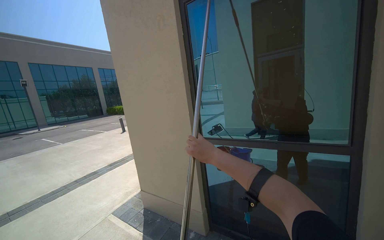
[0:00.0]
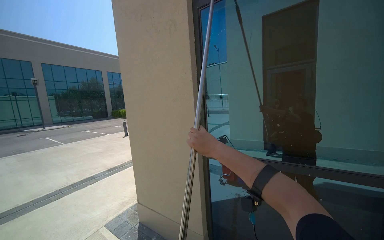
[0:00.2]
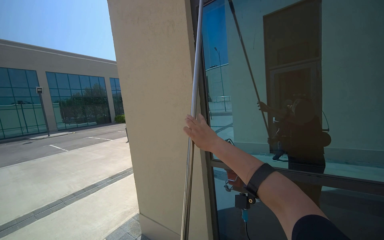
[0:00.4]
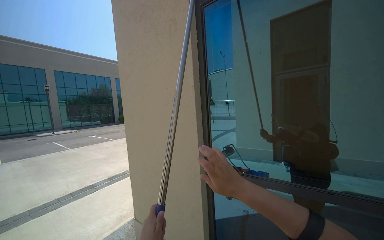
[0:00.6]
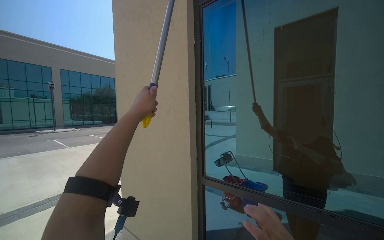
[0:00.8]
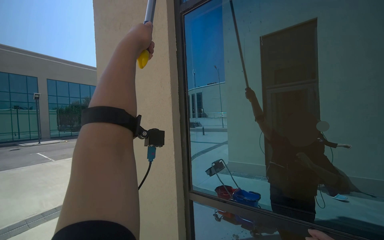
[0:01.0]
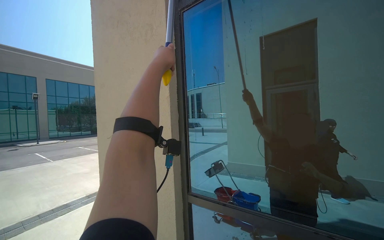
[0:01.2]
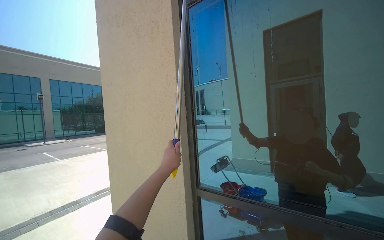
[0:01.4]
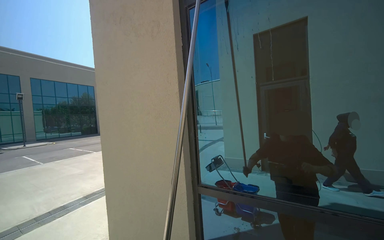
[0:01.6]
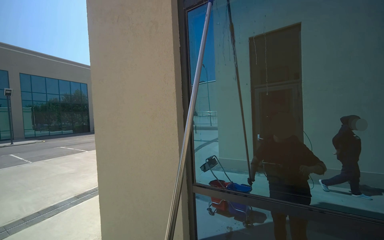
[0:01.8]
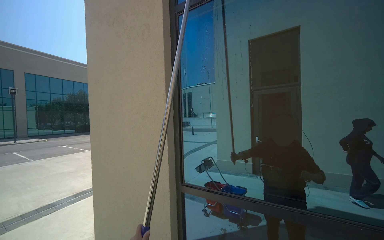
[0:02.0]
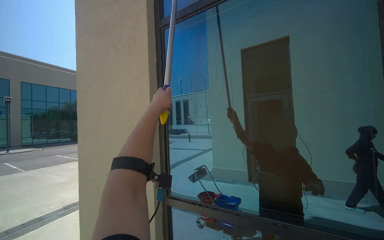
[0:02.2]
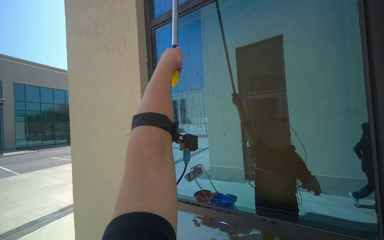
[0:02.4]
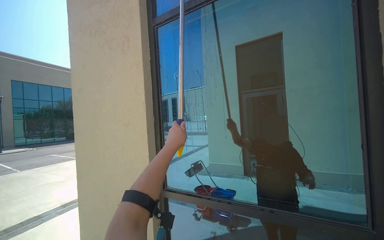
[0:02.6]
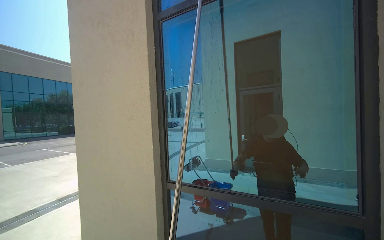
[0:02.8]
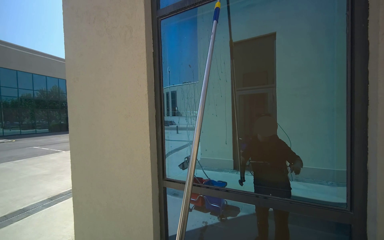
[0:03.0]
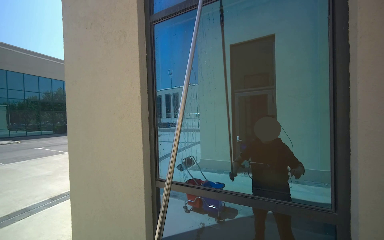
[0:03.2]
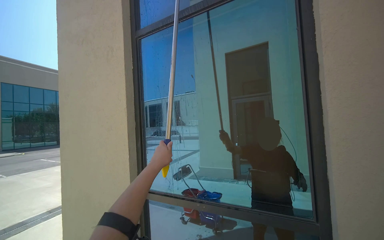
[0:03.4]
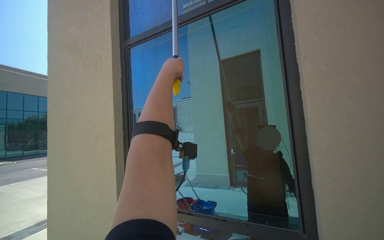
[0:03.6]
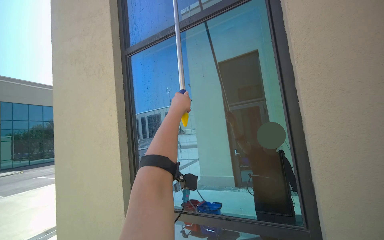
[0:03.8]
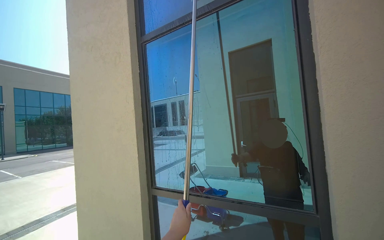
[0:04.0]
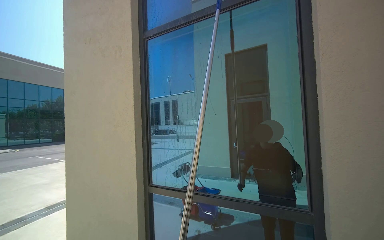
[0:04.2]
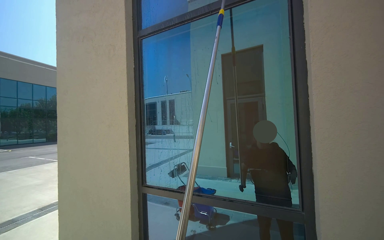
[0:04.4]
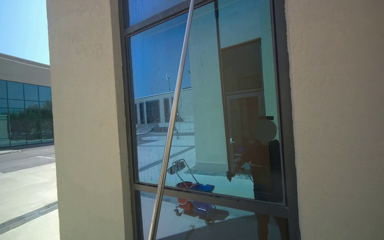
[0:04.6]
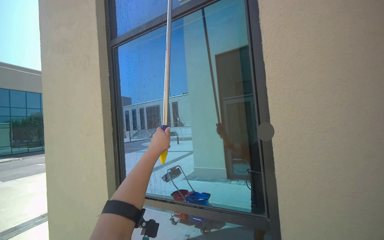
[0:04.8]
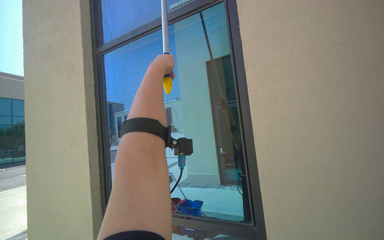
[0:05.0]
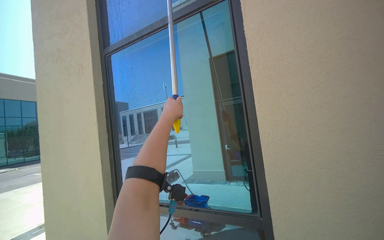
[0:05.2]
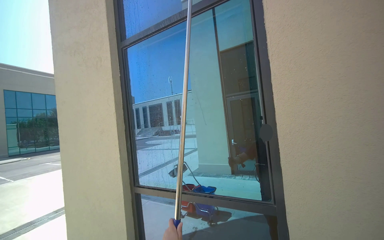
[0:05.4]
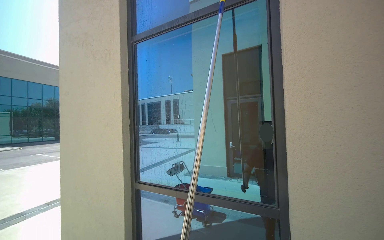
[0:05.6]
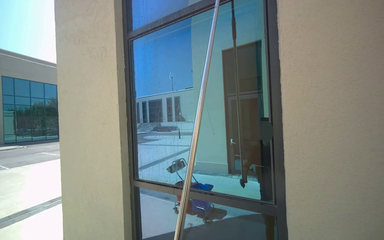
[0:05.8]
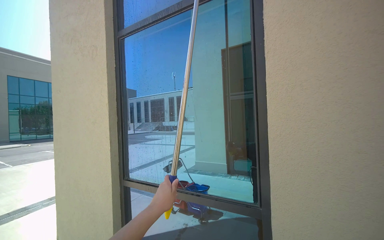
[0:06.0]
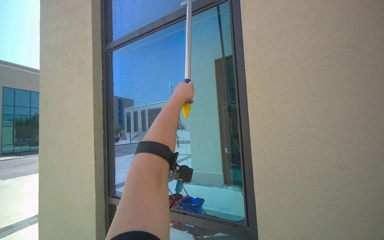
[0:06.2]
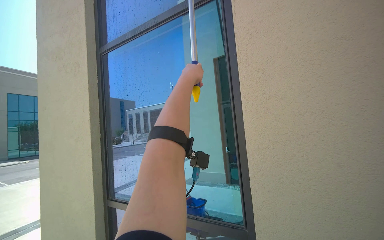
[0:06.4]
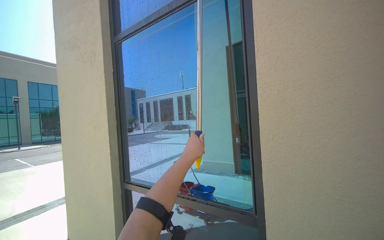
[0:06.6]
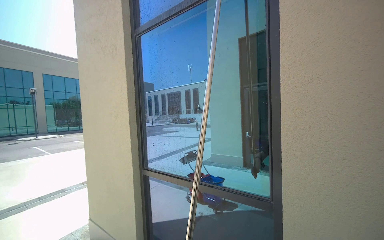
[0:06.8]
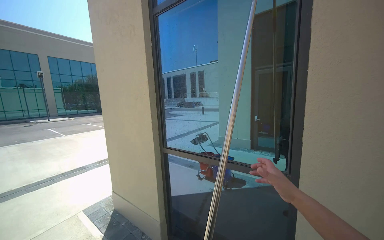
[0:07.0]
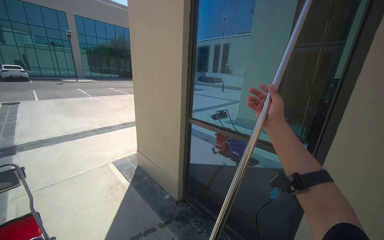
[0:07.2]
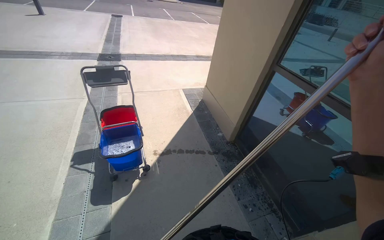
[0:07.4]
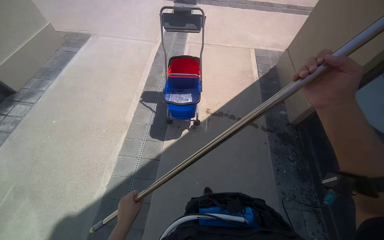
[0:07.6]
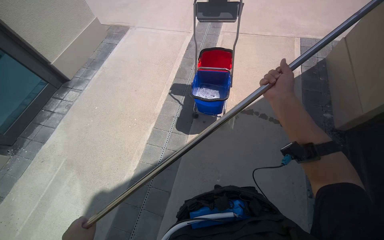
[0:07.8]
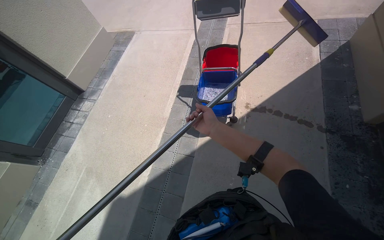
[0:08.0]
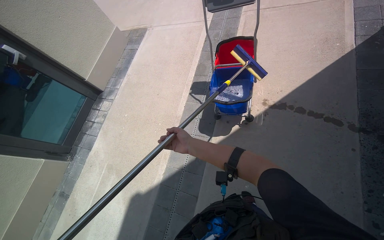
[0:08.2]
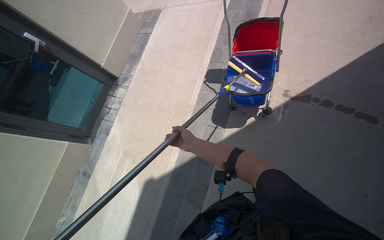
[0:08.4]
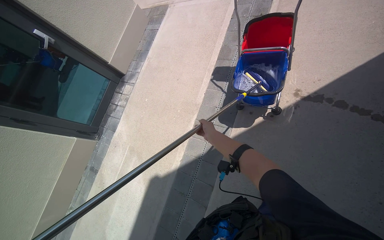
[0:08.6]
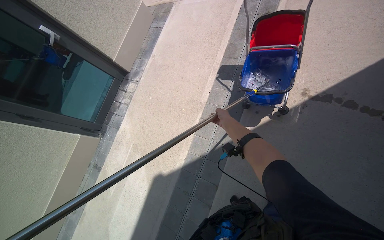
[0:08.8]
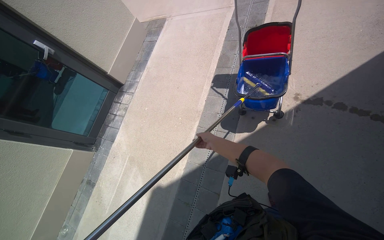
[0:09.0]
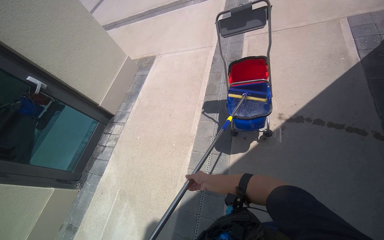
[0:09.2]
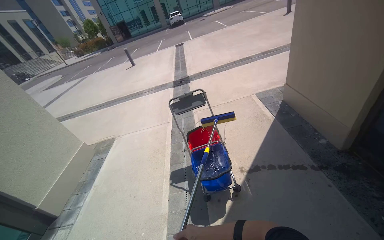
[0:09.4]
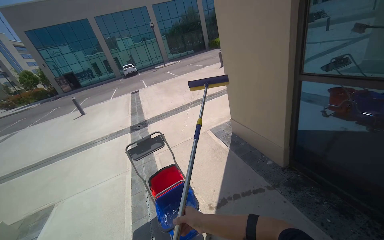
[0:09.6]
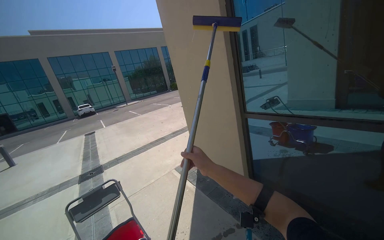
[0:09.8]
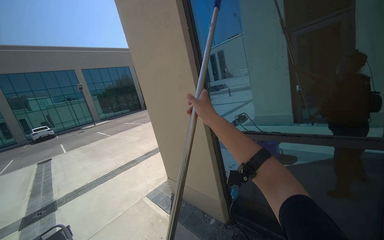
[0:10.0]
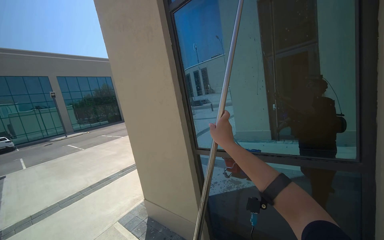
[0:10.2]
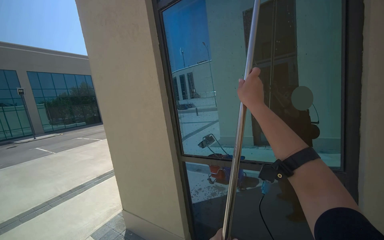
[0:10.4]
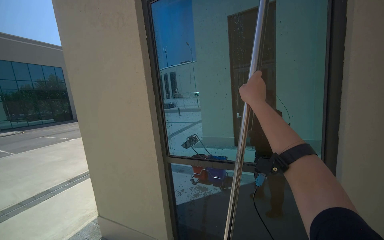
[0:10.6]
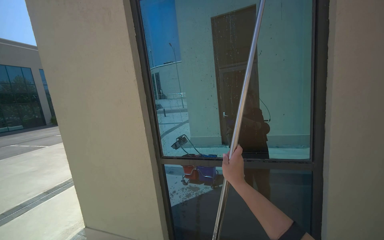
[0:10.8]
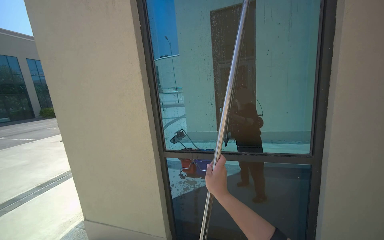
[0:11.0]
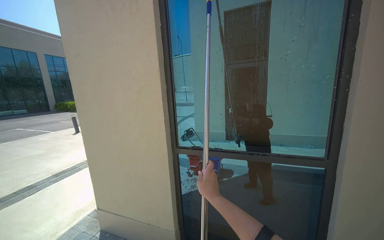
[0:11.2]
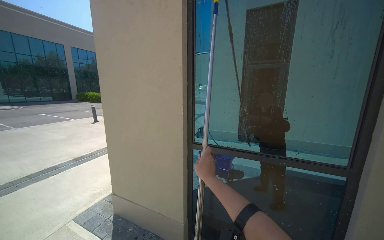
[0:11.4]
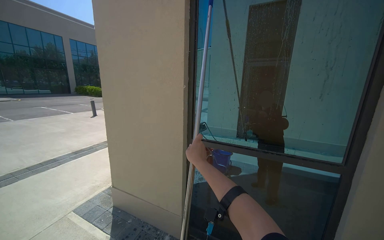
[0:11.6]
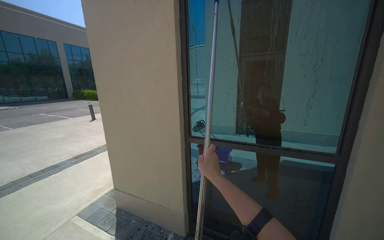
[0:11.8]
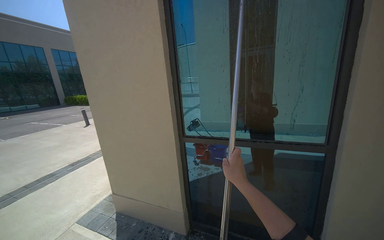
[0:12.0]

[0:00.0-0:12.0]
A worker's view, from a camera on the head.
Job: cleaning kitchen.
The whole recording: Cleaning building windows. The worker scrubs the building windows with a long-handled squeegee, frequently dipping it into a bucket.
0:00.0 to 0:01.6: The head travels approximately 40 cm.
0:06.0 to 0:07.6: The camera travels approximately 40 cm. The head rotates some 70 degrees to the left. The wearer looks approximately 55 degrees further downward.
0:07.6 to 0:09.0: The view pans to the left by about 25 degrees.
0:09.0 to 0:10.4: The wearer looks some 75 degrees further to the right. The view tilts approximately 80 degrees upward.
0:10.4 to 0:12.0: The right hand is displaced down the picture by about 30 cm.

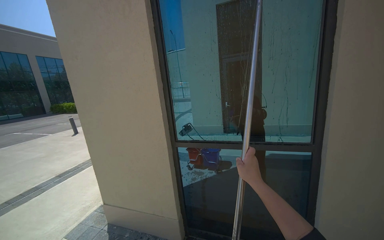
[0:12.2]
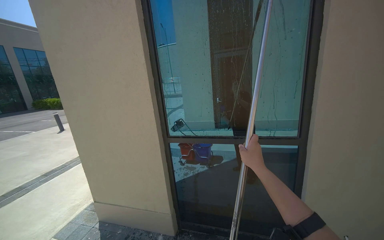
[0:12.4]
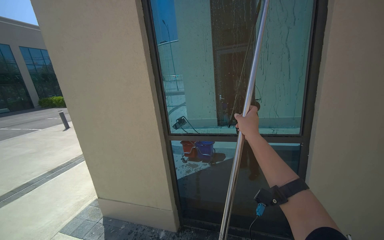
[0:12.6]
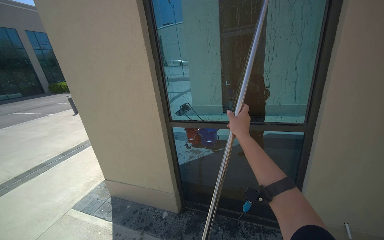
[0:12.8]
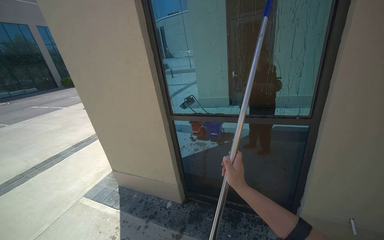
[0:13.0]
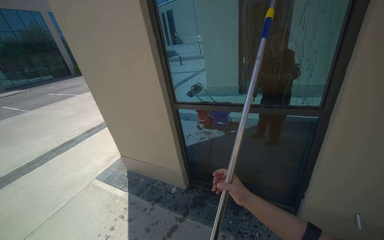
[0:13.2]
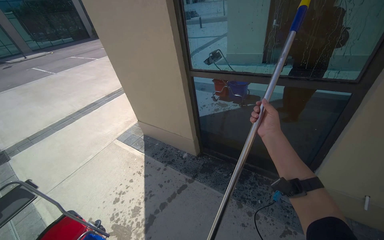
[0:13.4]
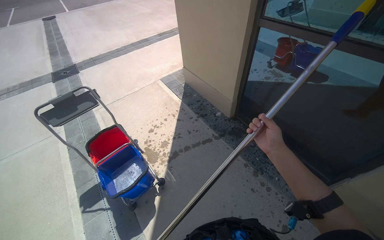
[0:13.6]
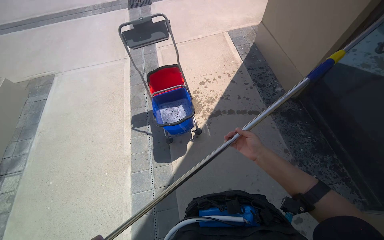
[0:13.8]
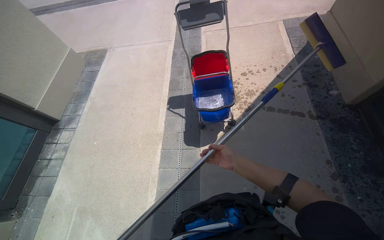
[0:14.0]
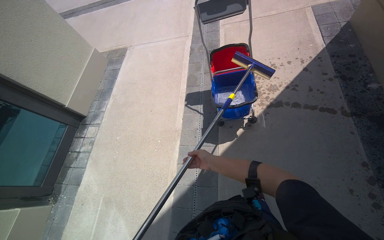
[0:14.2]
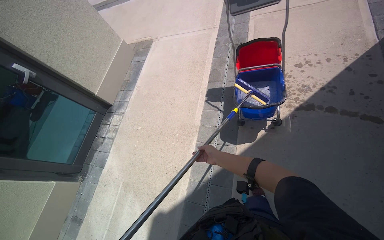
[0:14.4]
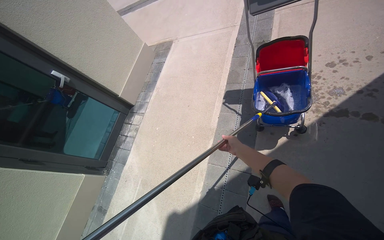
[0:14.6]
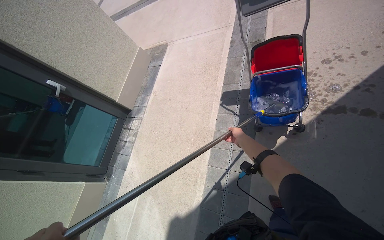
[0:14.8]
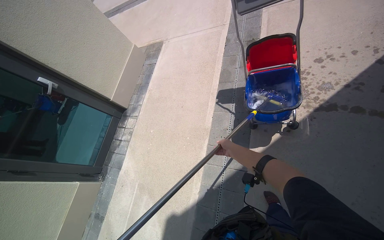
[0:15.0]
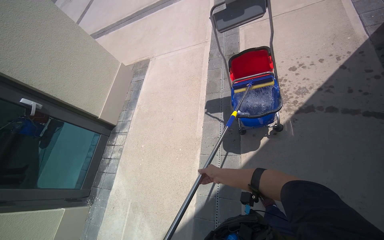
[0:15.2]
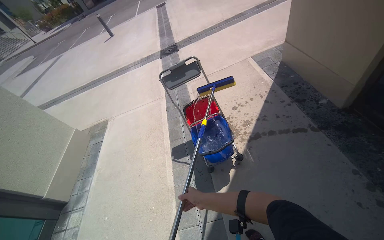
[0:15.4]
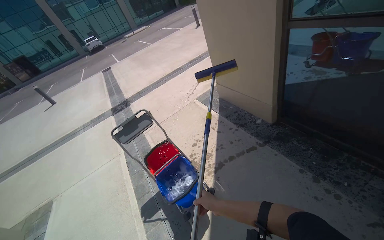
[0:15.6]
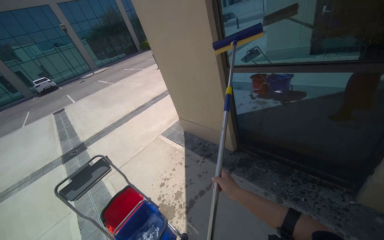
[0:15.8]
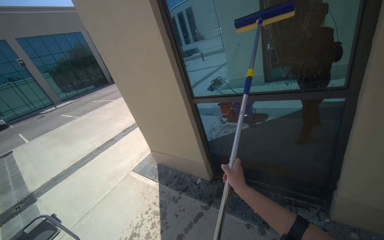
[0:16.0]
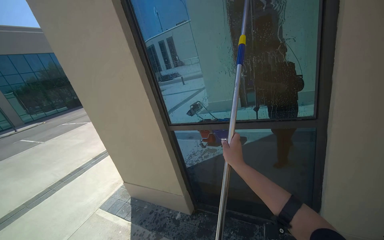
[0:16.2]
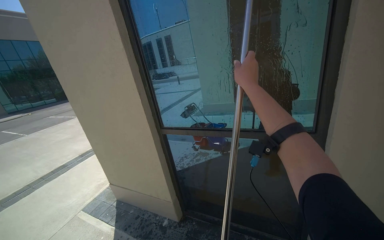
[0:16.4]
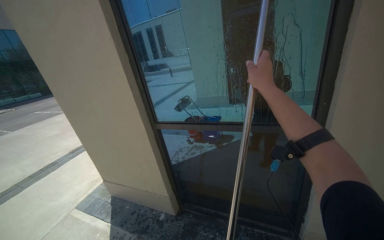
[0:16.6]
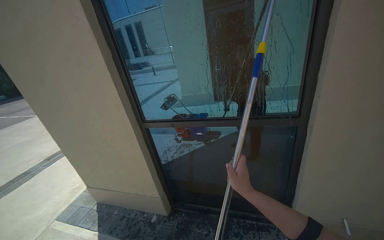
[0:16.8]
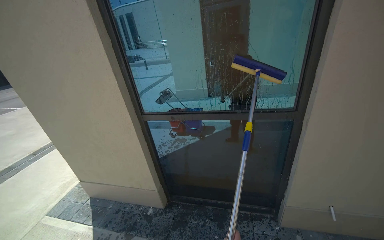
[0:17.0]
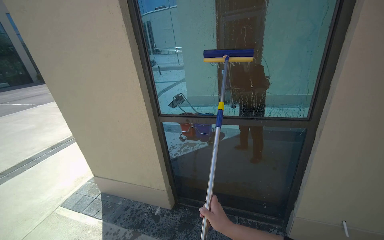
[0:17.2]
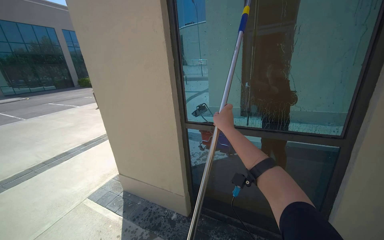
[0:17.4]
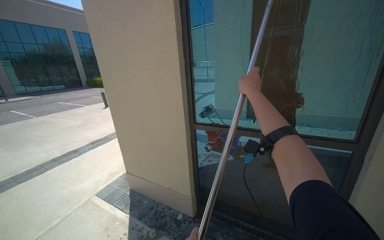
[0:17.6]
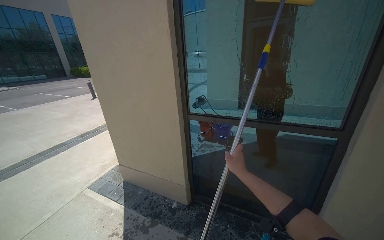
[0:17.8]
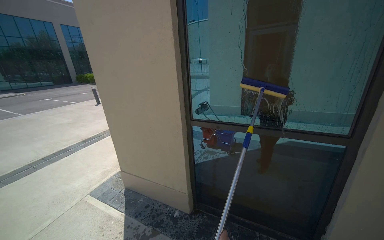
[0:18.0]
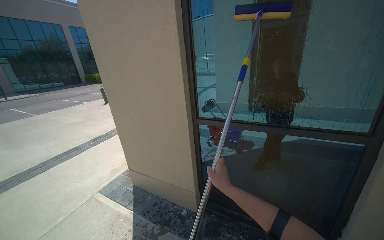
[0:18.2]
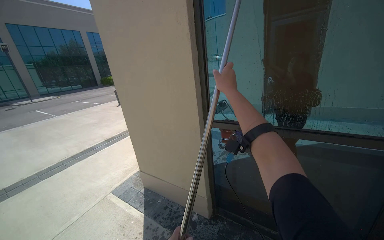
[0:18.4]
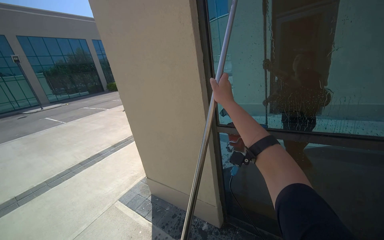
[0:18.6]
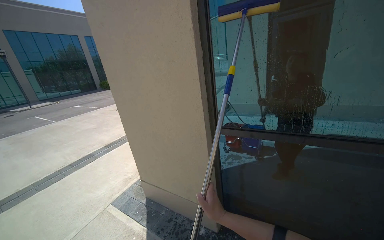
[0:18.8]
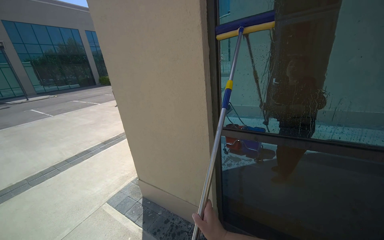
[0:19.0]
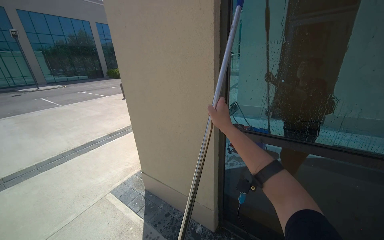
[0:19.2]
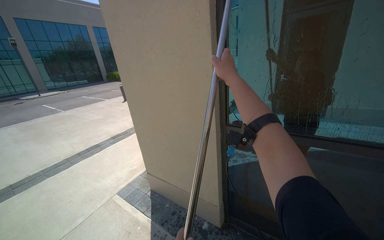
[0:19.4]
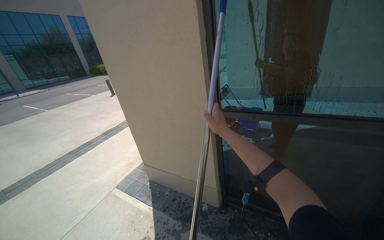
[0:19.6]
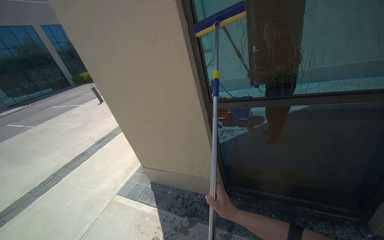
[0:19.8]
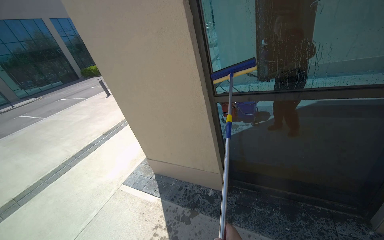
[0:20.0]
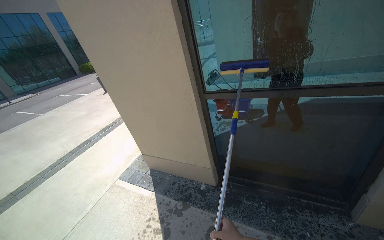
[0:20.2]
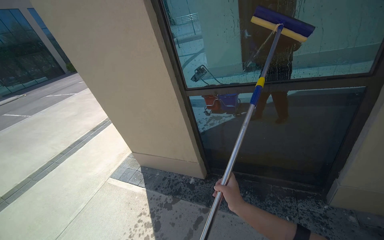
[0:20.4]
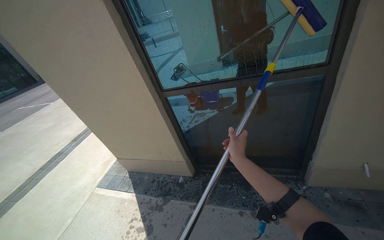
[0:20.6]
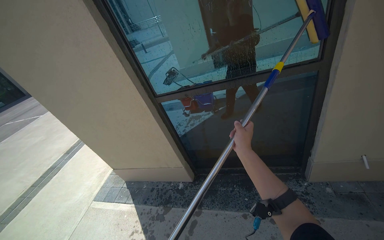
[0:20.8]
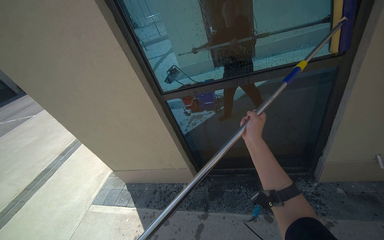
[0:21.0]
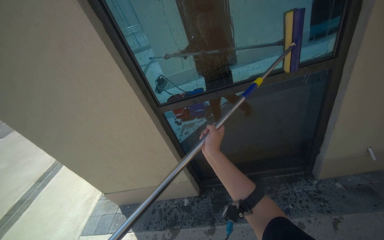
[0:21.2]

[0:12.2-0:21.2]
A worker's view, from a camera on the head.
Job: cleaning kitchen.
The whole recording: Cleaning building windows. The worker scrubs the building windows with a long-handled squeegee, frequently dipping it into a bucket.
0:12.2 to 0:13.8: The head turns to the left by about 60 degrees. The wearer looks roughly 55 degrees further downward.
0:13.8 to 0:15.2: The view pans to the left by approximately 25 degrees.
0:15.2 to 0:16.6: The camera travels about 50 cm. The wearer looks approximately 70 degrees further to the right. The view tips upward by about 65 degrees.
0:18.2 to 0:19.8: The right hand swings up and down the picture, approximately 50 cm each way, with 3 reversals.
0:19.8 to 0:21.2: The head rotates some 20 degrees to the right.
